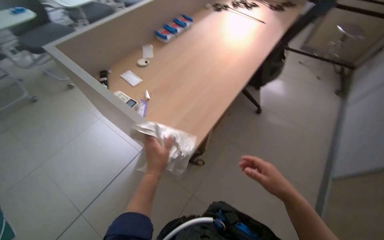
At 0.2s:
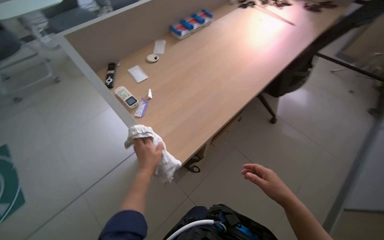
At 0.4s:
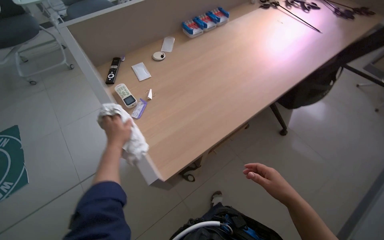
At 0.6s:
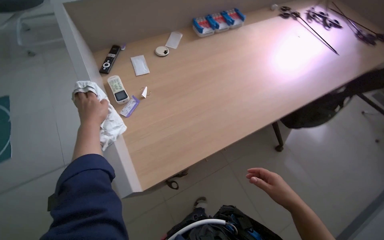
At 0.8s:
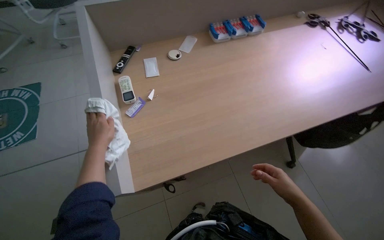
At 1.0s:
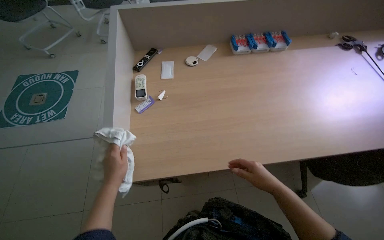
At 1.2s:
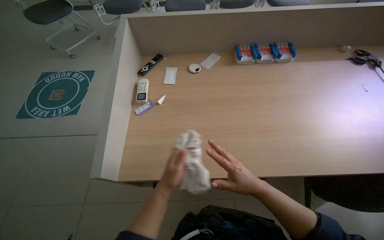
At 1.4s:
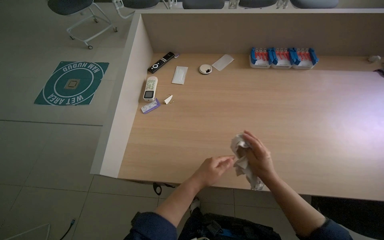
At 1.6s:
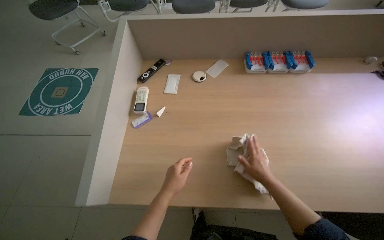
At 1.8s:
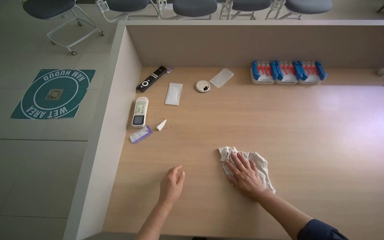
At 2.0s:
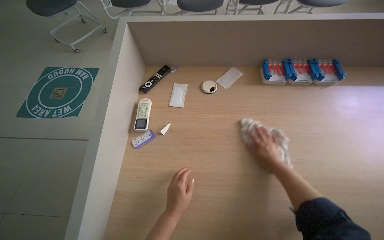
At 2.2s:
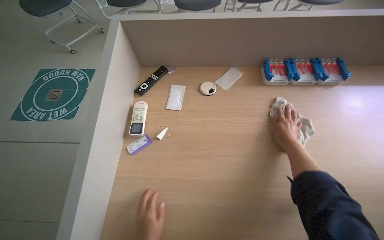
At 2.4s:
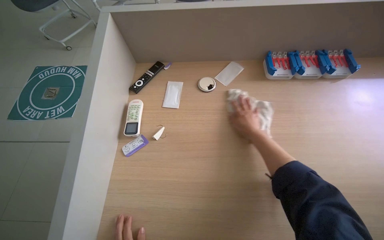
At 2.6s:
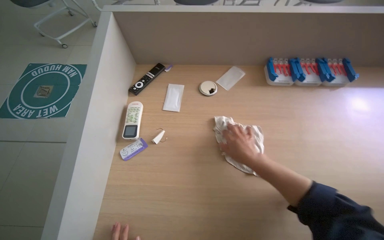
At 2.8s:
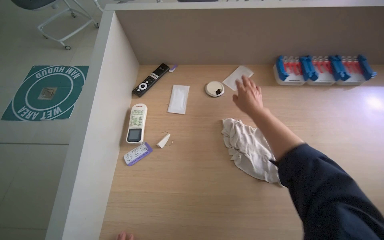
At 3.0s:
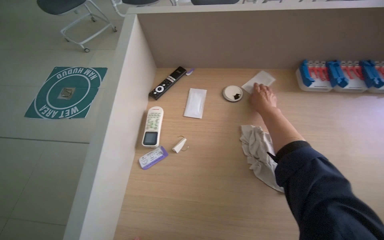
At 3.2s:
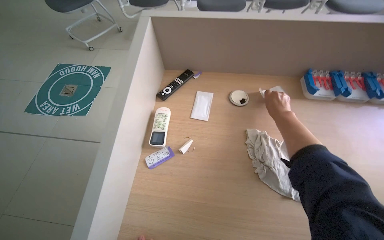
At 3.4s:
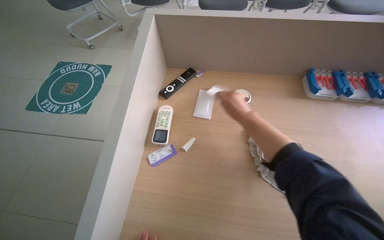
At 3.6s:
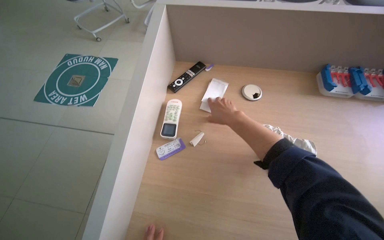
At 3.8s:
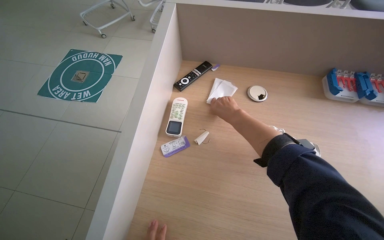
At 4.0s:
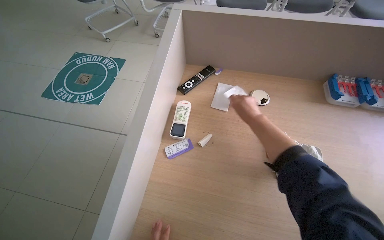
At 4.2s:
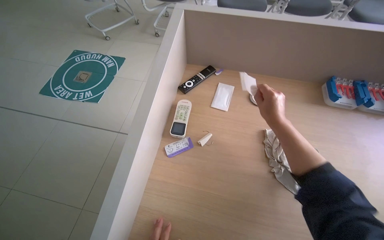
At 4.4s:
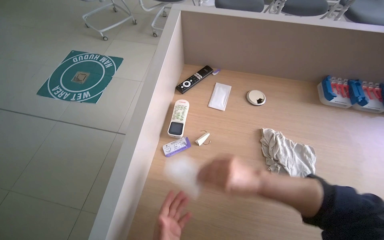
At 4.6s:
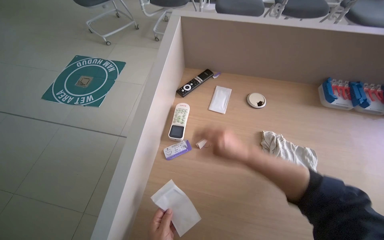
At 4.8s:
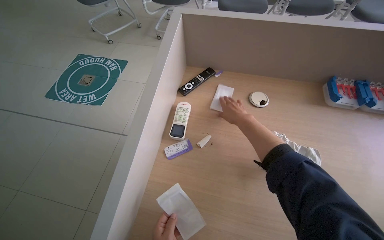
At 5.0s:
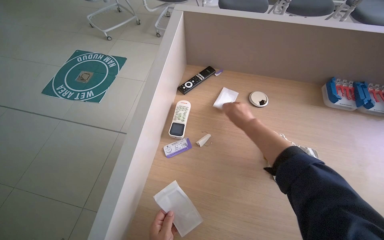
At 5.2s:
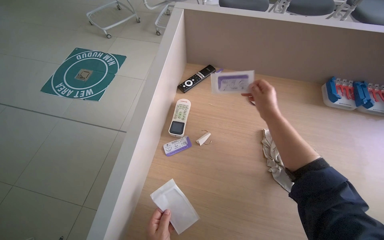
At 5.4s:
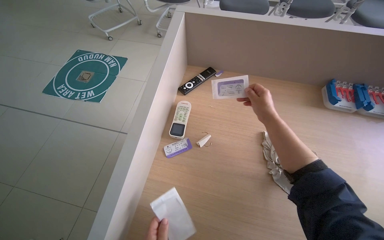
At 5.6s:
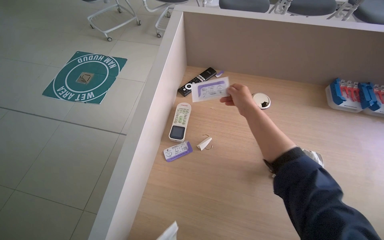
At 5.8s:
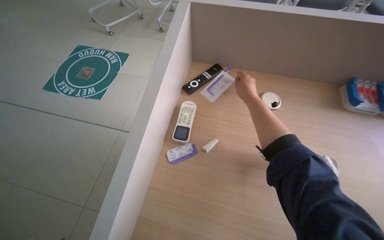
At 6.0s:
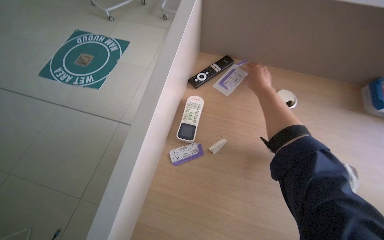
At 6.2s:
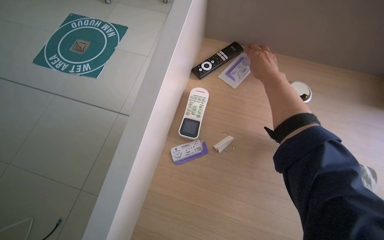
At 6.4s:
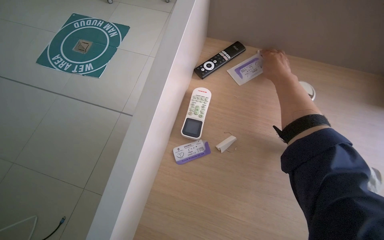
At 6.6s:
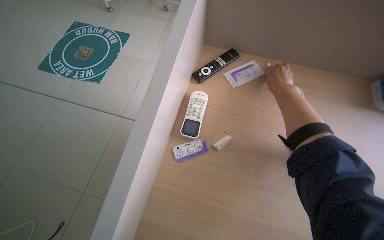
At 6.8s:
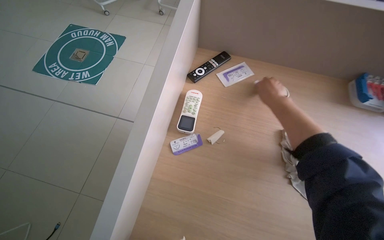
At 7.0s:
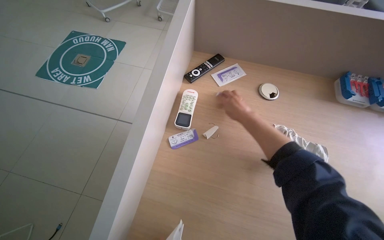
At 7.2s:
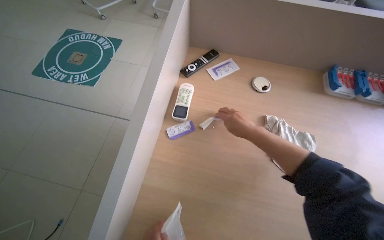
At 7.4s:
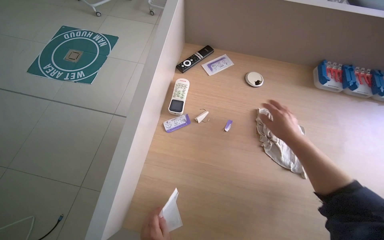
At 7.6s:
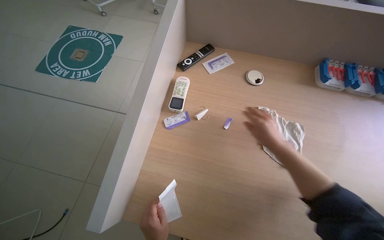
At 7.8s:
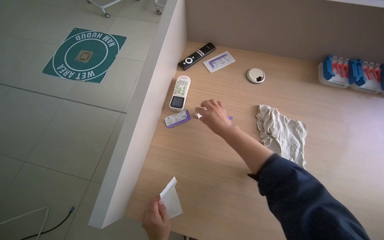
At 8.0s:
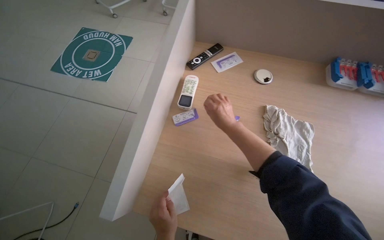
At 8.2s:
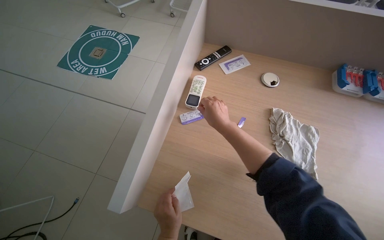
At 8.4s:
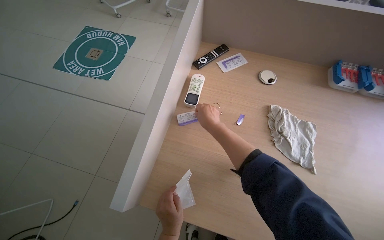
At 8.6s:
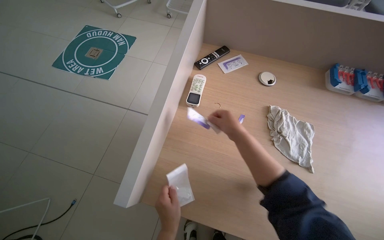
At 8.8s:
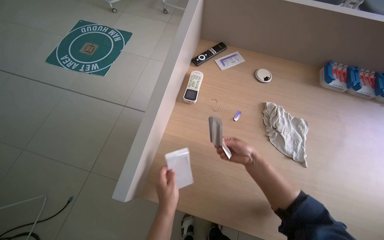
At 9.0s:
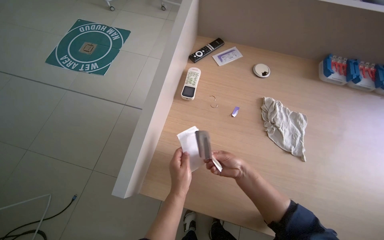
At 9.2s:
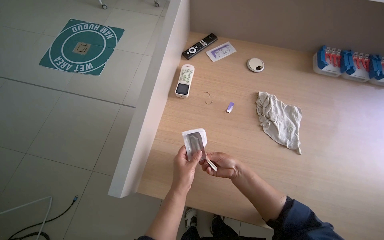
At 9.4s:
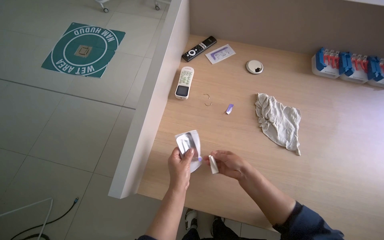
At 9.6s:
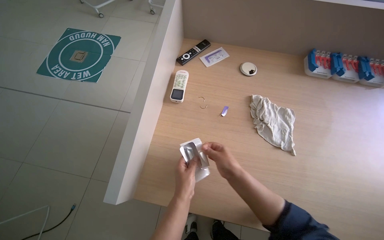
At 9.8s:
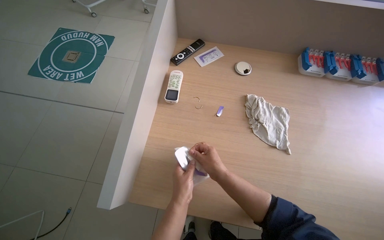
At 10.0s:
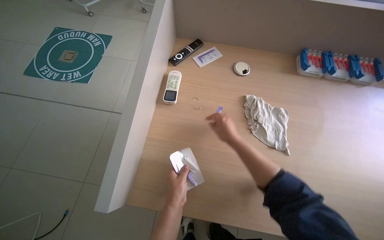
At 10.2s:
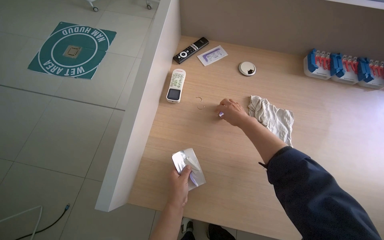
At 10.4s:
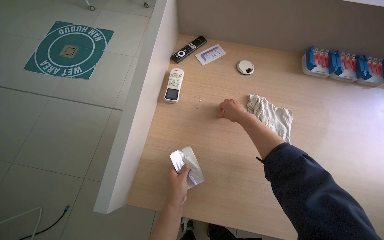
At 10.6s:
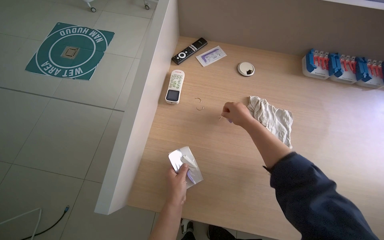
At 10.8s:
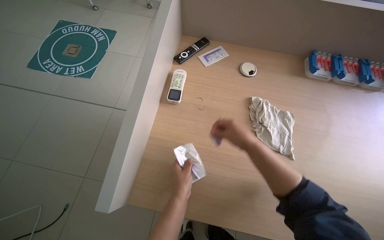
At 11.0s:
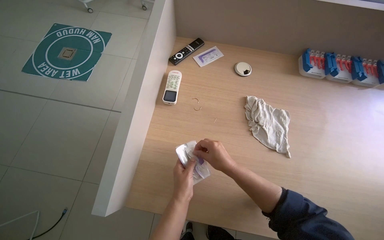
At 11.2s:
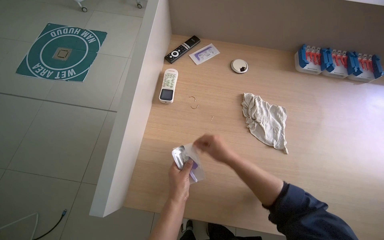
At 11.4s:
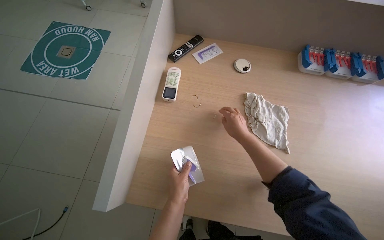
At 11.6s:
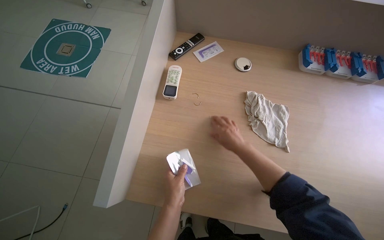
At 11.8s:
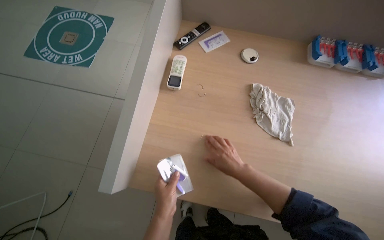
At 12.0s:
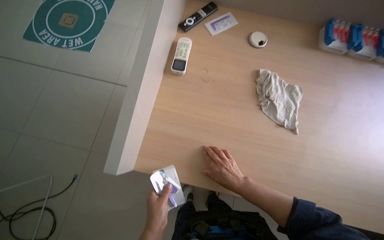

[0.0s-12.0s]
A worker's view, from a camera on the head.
Job: wiping surfaces.
The whole recording: Wiping wooden desk and organizing items. The worker wipes the wooden desk, moving items such as remotes and cards to clean the surface and drawers.
0.0s to 1.6s: The camera is carried some 40 cm. The head rotates approximately 55 degrees to the left.
1.6s to 3.0s: The right hand is displaced up the picture and farther from the camera by some 40 cm.
3.0s to 4.4s: The right hand shifts approximately 30 cm down the picture, to the left and nearer to the camera.
6.0s to 7.6s: The right hand moves down the picture, roughly 30 cm.
7.6s to 9.0s: The right hand shifts roughly 15 cm to the left and down the picture.
9.0s to 10.4s: The right hand travels up the picture and farther from the camera by about 20 cm.
10.4s to 12.0s: The left hand is displaced down the picture by roughly 15 cm. The right hand swings up and down the picture, some 25 cm each way, with 2 reversals.

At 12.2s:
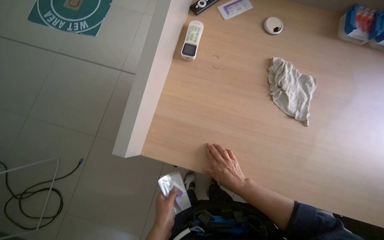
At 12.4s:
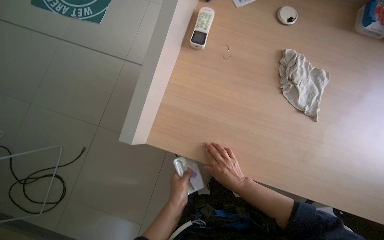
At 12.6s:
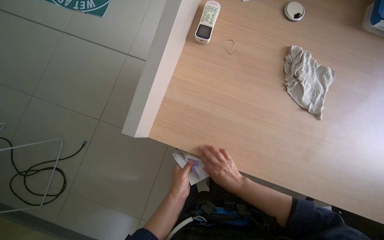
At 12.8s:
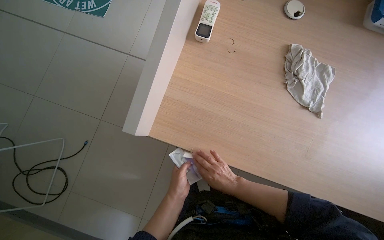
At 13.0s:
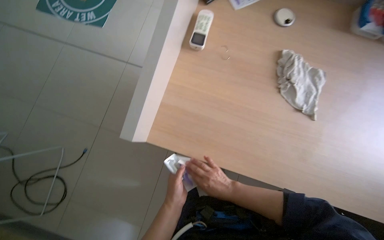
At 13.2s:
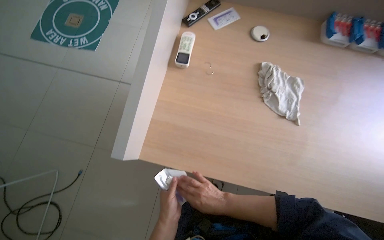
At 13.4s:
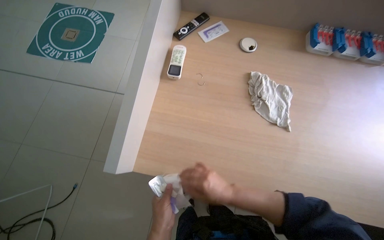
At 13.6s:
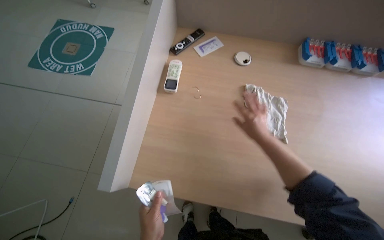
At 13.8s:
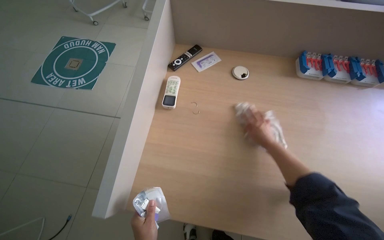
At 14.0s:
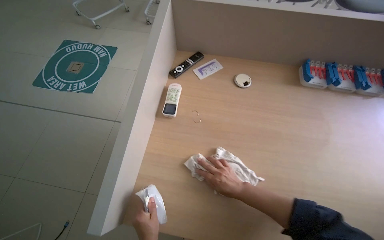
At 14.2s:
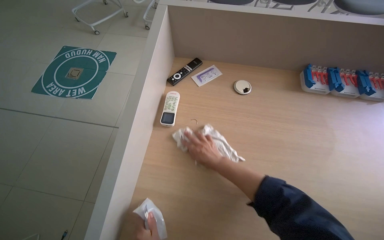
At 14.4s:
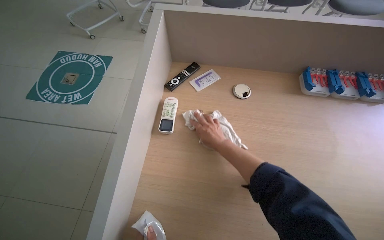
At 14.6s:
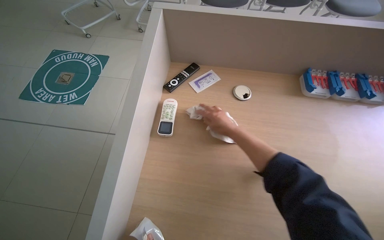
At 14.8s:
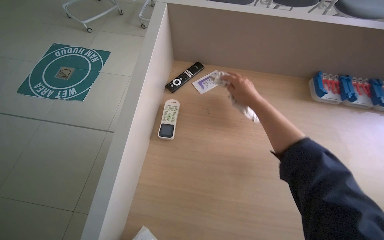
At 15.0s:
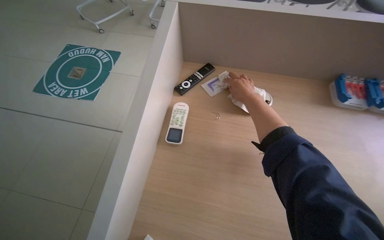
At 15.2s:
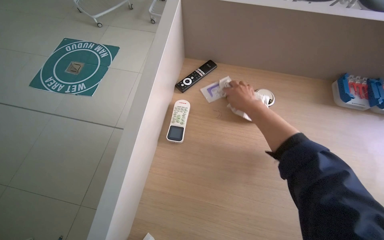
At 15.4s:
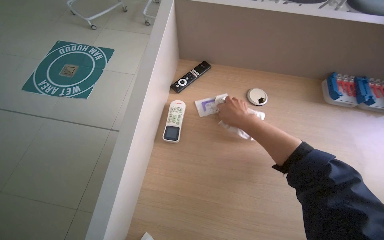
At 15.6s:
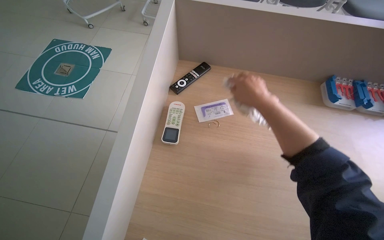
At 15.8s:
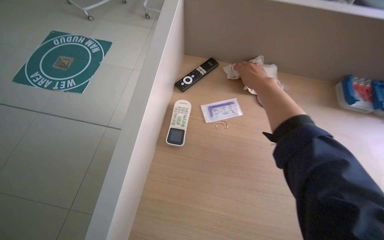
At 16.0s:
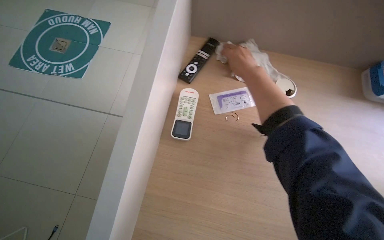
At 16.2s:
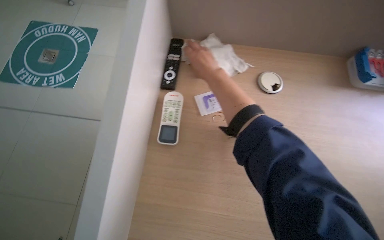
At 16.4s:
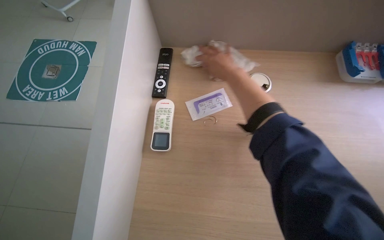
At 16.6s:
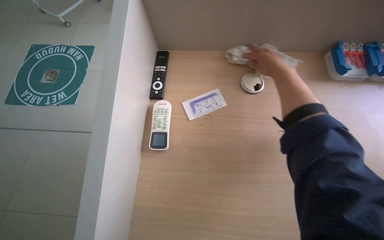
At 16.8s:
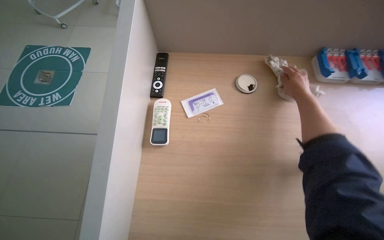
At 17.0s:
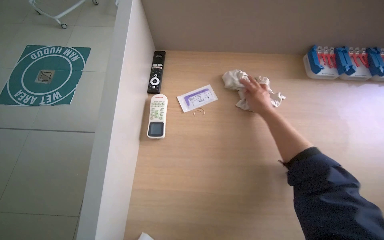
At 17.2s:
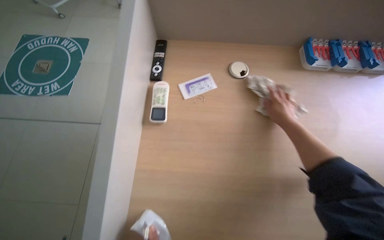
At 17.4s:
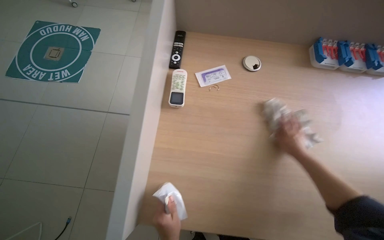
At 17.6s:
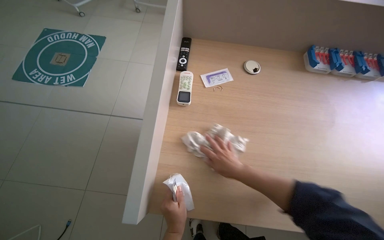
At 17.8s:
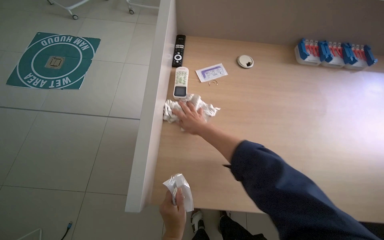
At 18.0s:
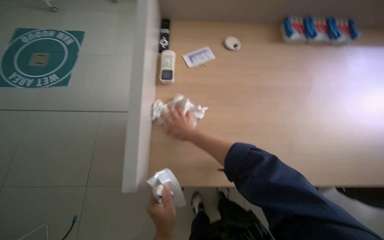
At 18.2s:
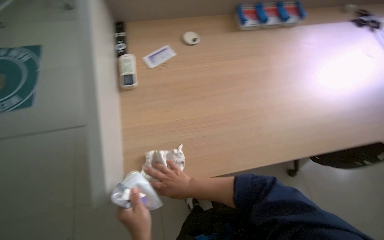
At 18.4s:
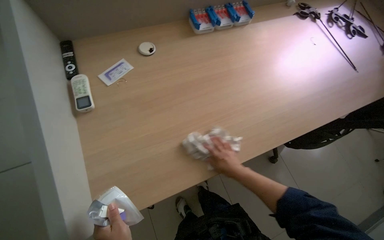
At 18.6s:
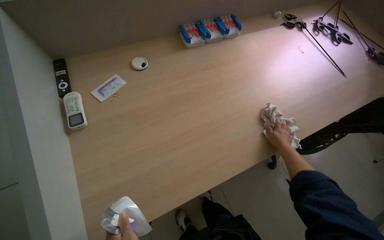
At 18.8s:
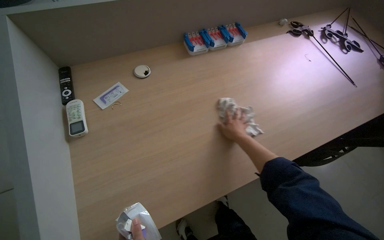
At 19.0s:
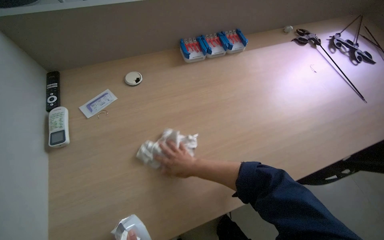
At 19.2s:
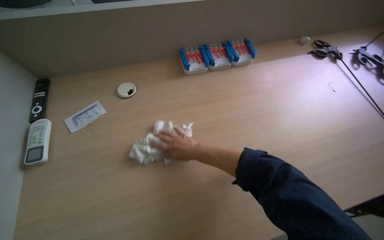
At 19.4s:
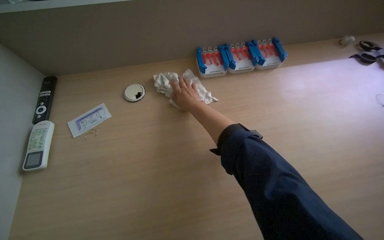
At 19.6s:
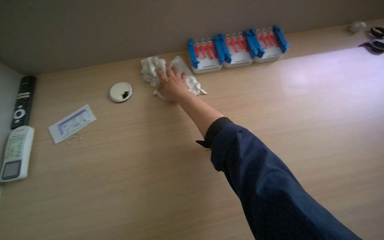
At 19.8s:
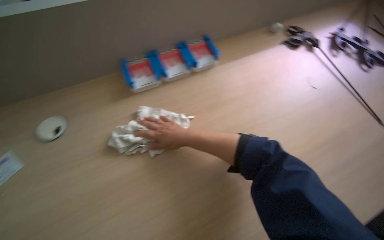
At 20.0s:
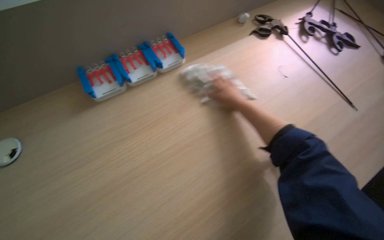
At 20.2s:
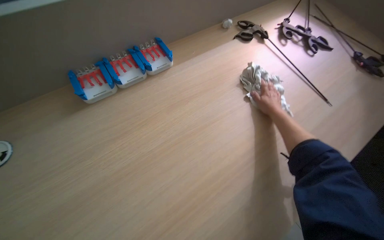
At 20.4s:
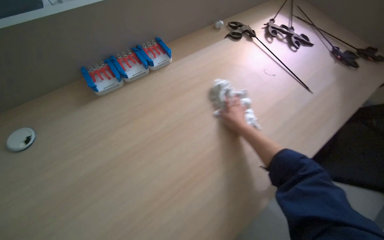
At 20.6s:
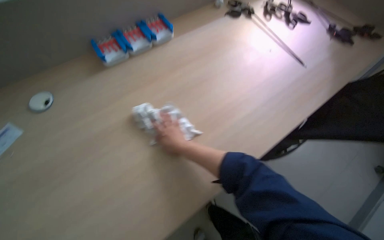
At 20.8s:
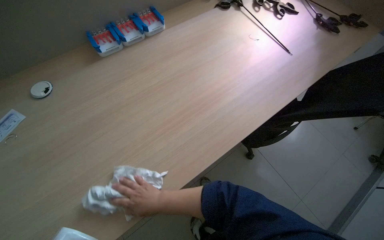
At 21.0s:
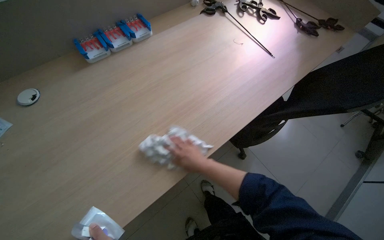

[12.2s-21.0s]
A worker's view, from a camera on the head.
Job: wiping surfaces.
The whole recording: Wiping wooden desk and organizing items. The worker wipes the wooden desk, moving items such as remotes and cards to clean the surface and drawers.
12.2s to 13.6s: The right hand goes roughly 25 cm up the picture and to the right.
13.6s to 15.2s: The right hand goes some 25 cm up the picture.
15.2s to 16.6s: The right hand moves approximately 10 cm to the left and comes back.
16.6s to 18.0s: The right hand is displaced down the picture and to the left by some 50 cm.
18.0s to 19.6s: The camera is carried about 40 cm.
19.6s to 21.0s: The wearer's head swings about 30 degrees to the right. The right hand moves left and right over some 40 cm, changing direction 2 times.
